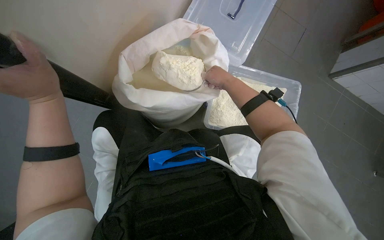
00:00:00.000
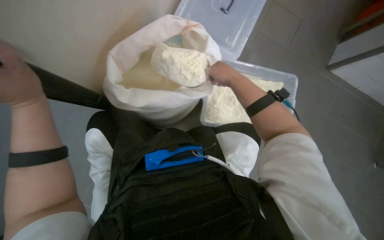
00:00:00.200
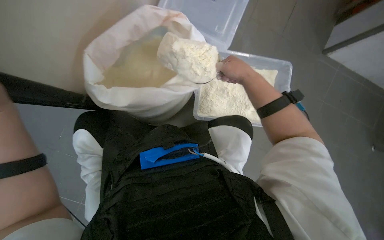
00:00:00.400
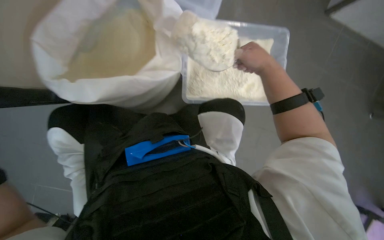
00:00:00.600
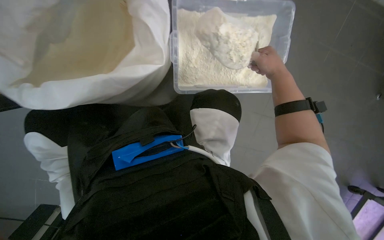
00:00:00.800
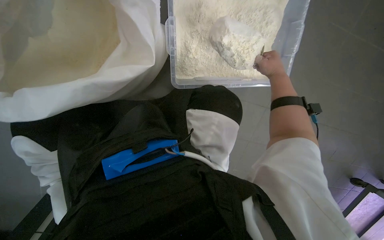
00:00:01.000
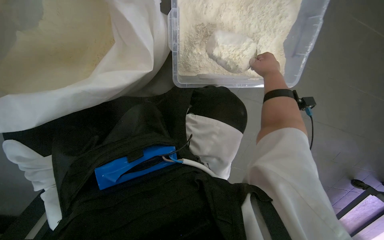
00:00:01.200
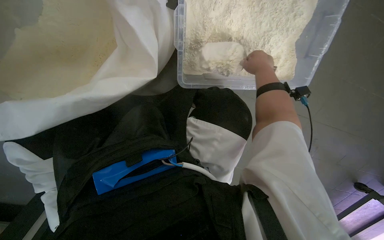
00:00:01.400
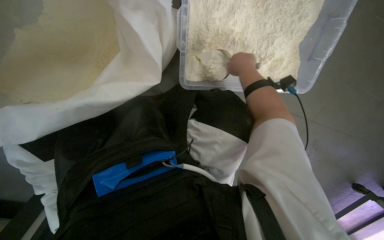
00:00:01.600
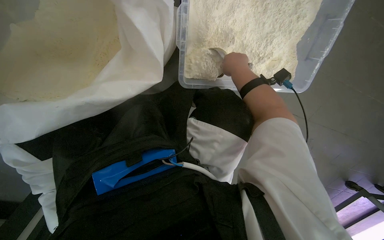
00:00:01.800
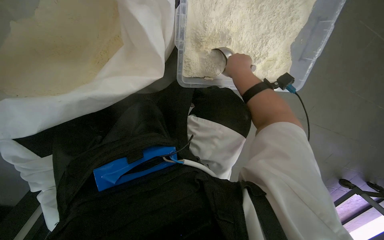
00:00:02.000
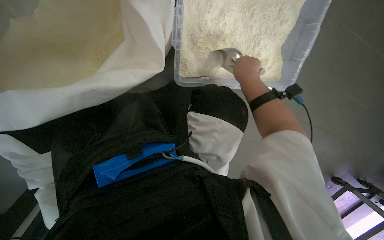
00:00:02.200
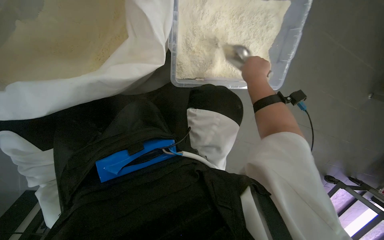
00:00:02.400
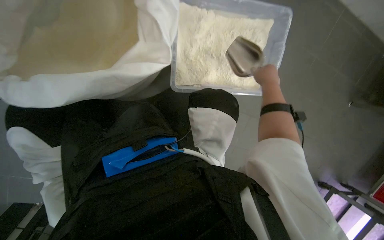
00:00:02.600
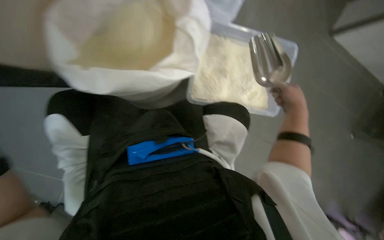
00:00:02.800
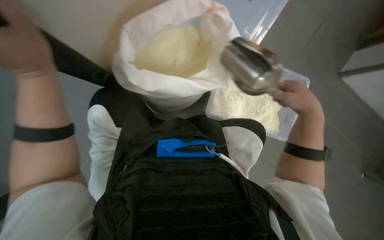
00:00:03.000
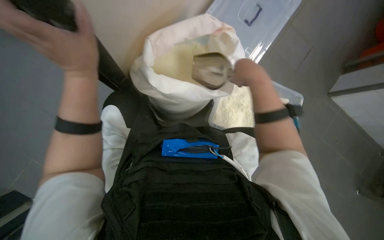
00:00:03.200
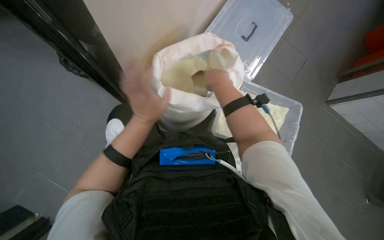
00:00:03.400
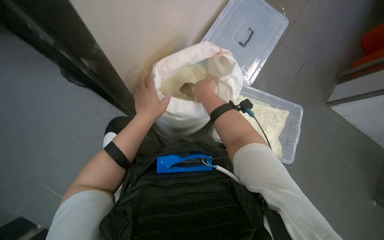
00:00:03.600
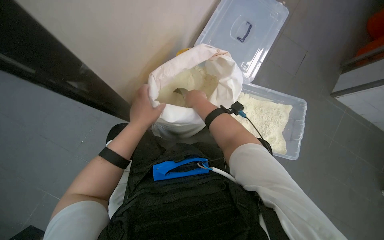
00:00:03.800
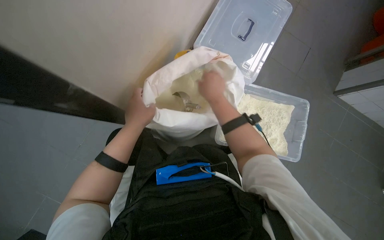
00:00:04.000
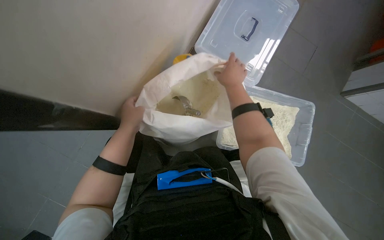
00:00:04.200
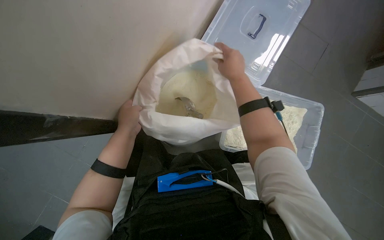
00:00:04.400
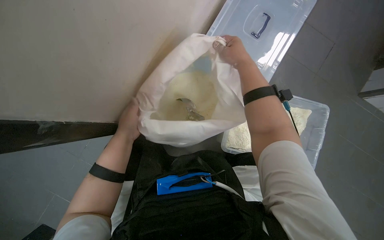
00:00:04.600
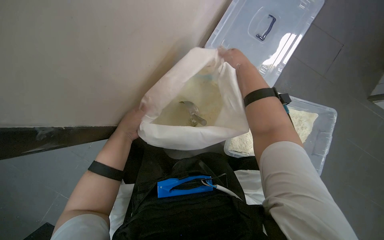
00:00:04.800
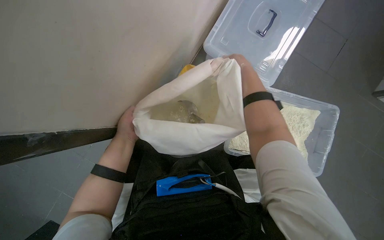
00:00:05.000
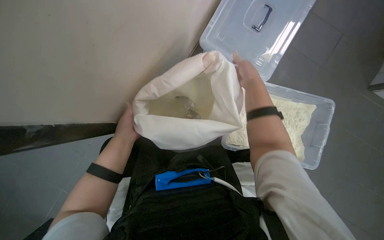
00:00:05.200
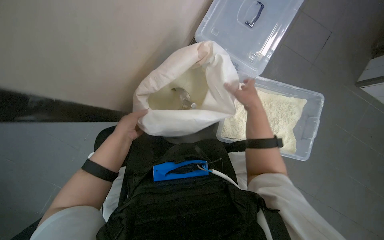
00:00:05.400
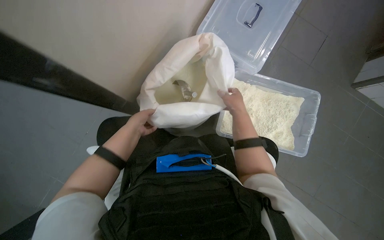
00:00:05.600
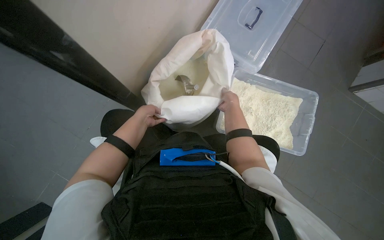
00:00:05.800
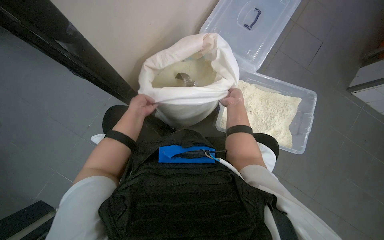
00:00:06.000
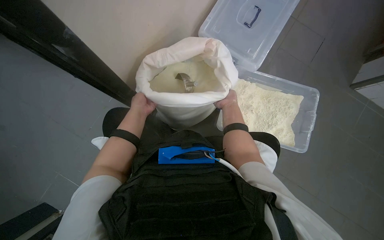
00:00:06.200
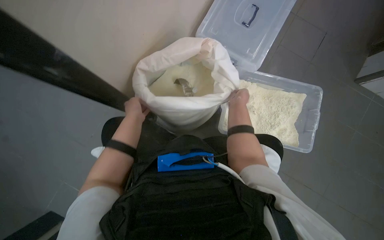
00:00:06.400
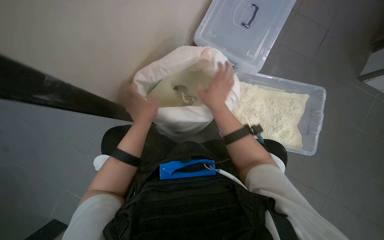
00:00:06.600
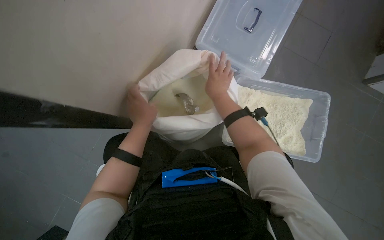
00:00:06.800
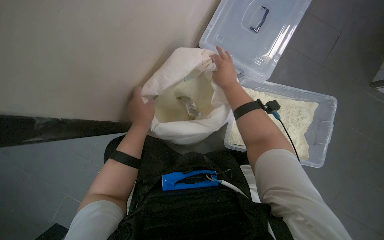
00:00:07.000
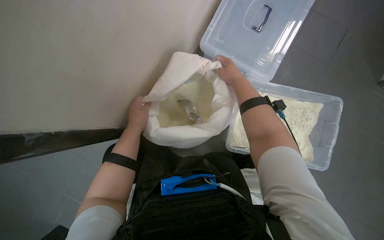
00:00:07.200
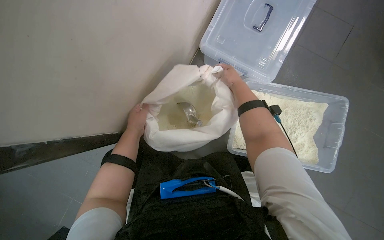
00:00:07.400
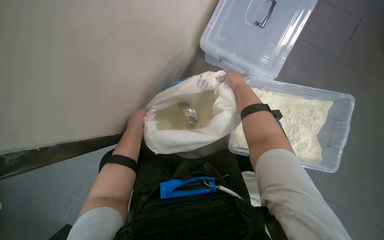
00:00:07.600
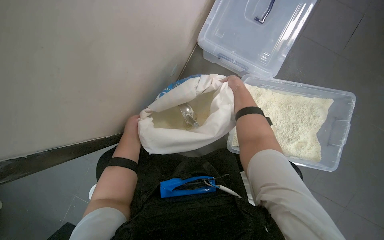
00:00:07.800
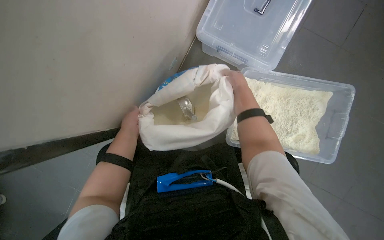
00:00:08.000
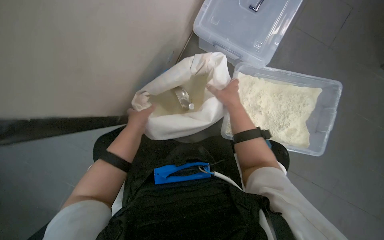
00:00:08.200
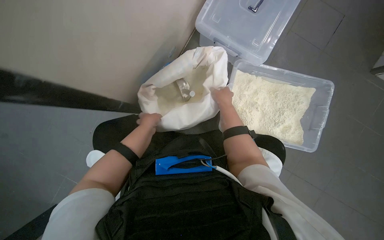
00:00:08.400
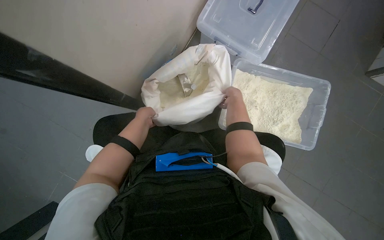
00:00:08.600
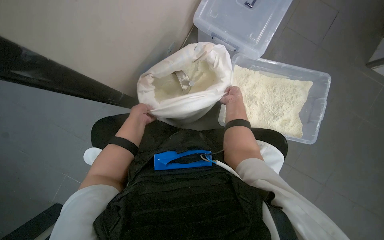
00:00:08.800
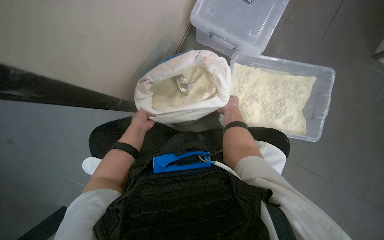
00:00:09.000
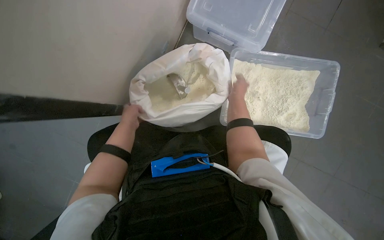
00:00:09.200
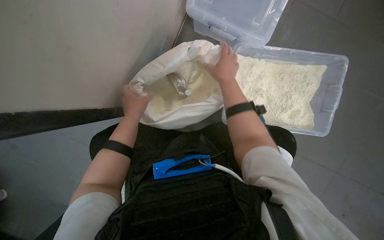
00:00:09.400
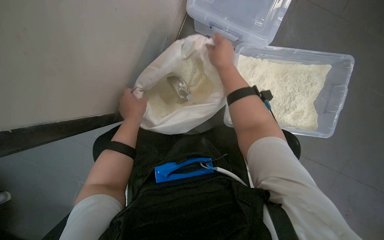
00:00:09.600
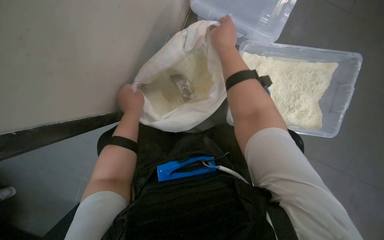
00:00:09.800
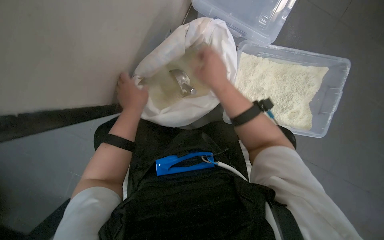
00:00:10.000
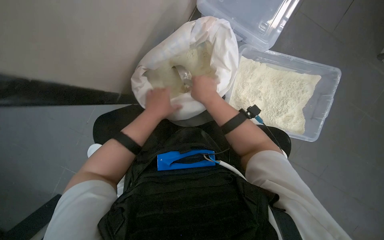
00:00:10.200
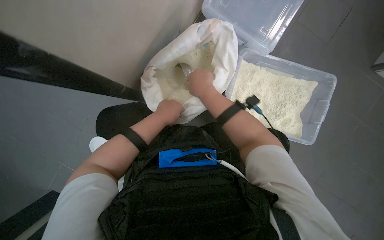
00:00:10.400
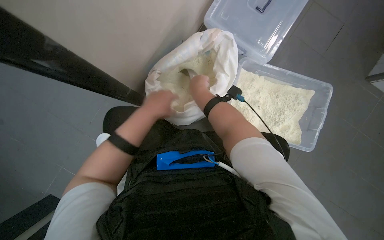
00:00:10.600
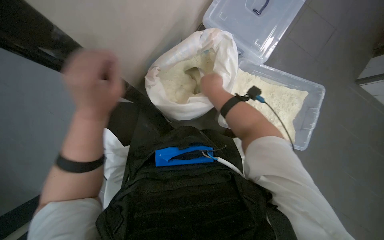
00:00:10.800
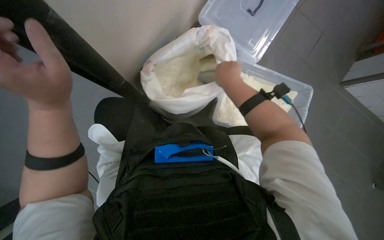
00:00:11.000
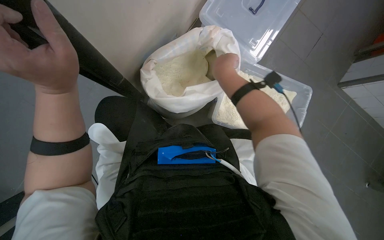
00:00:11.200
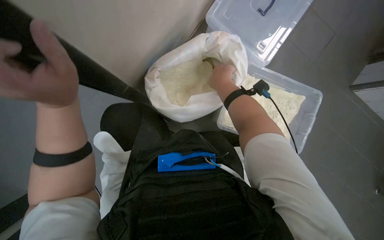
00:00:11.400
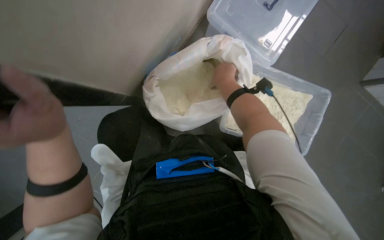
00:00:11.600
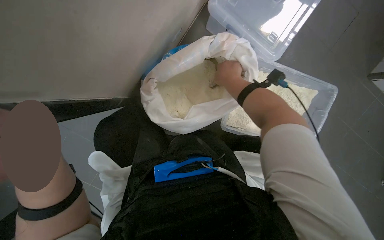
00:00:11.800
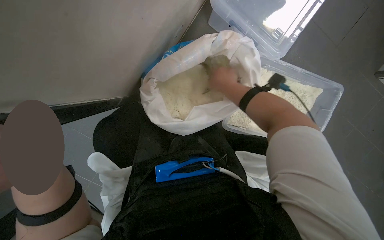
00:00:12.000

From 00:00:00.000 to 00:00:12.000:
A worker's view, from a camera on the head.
Job: preparing food.
The whole recording: Scooping powder into container. The worker scoops powder from a large bag into a clear plastic container.
From 00:00:00.000 to 00:00:01.600: The wearer looks approximately 30 degrees further downward. The right hand travels to the right and back again, about 35 cm each way.
From 00:00:01.600 to 00:00:03.000: The camera pitches upward, by some 25 degrees.
From 00:00:03.000 to 00:00:04.400: The right hand shifts approximately 25 cm to the left and up the picture.
From 00:00:04.400 to 00:00:06.000: The two hands go roughly 15 cm farther from the camera.
From 00:00:06.000 to 00:00:07.600: The left hand goes nearer to the camera and returns, approximately 15 cm each way, while the right hand shifts approximately 15 cm up the picture.
From 00:00:07.600 to 00:00:09.000: The right hand travels down the picture by roughly 20 cm; the left hand goes nearer and farther, roughly 15 cm each way, reversing 2 times.
From 00:00:09.000 to 00:00:10.400: The right hand moves to the left and nearer to the camera, some 20 cm. The left hand heads nearer to the camera and to the right, covering approximately 15 cm.

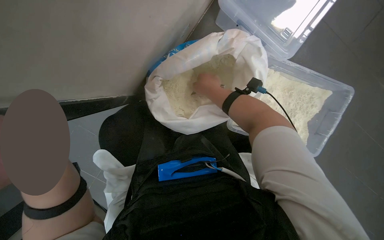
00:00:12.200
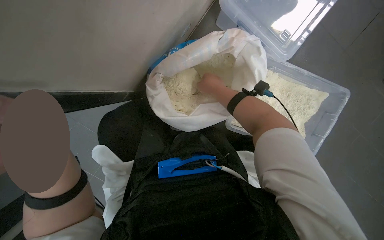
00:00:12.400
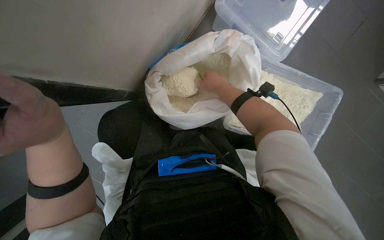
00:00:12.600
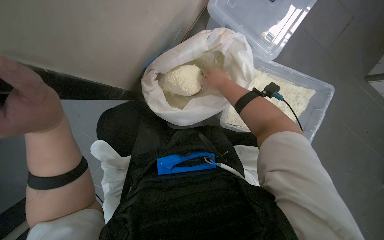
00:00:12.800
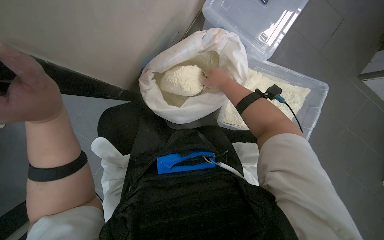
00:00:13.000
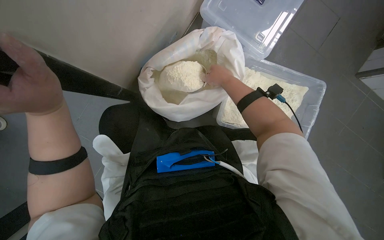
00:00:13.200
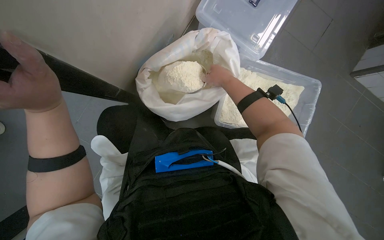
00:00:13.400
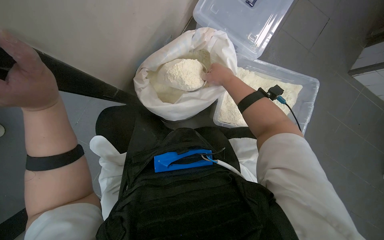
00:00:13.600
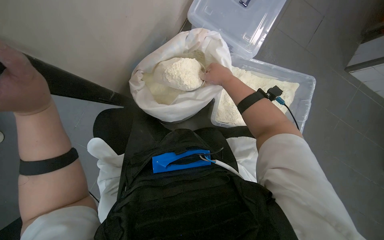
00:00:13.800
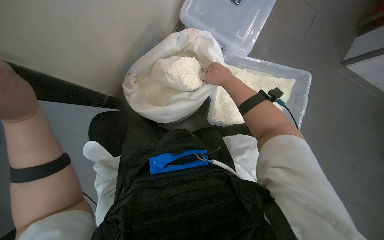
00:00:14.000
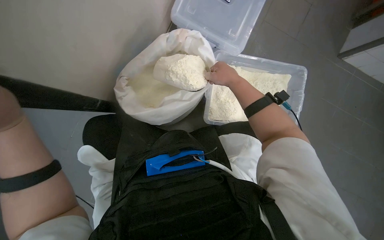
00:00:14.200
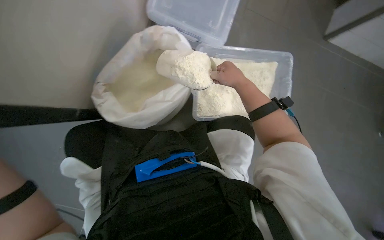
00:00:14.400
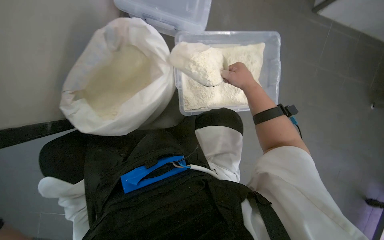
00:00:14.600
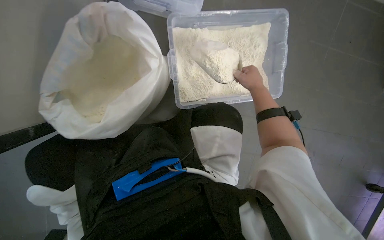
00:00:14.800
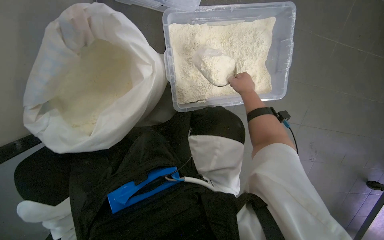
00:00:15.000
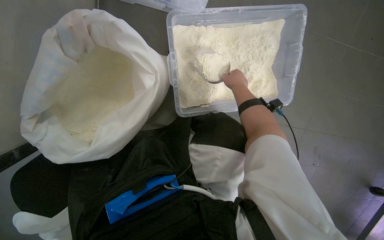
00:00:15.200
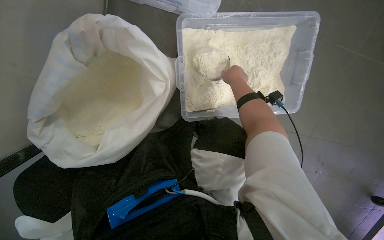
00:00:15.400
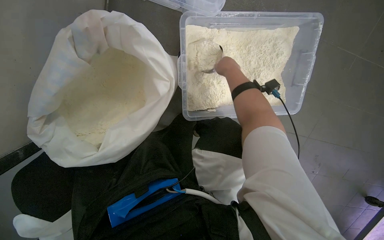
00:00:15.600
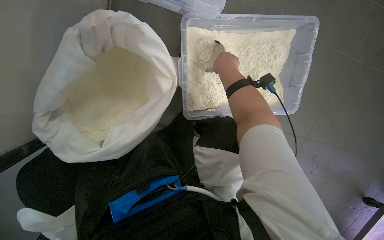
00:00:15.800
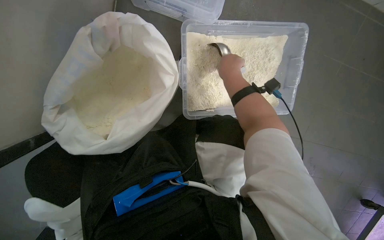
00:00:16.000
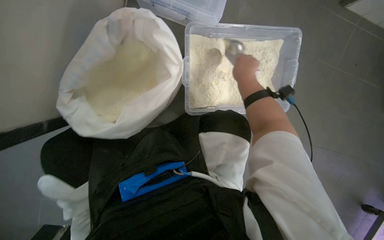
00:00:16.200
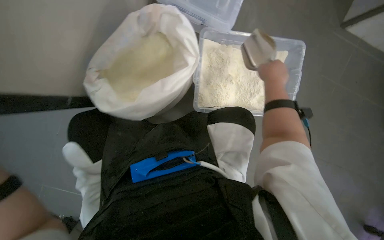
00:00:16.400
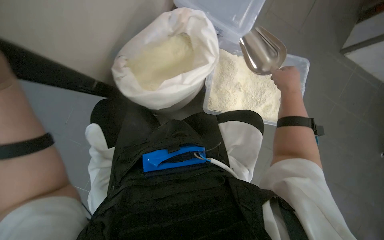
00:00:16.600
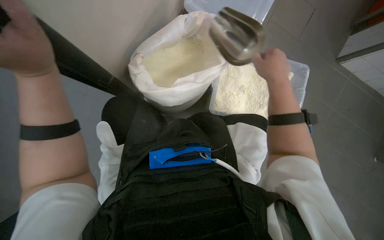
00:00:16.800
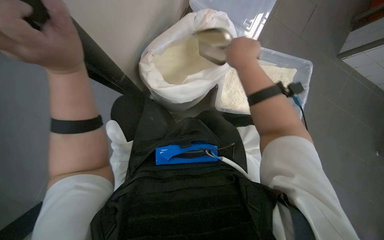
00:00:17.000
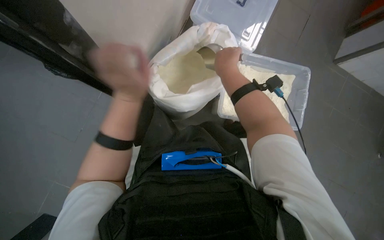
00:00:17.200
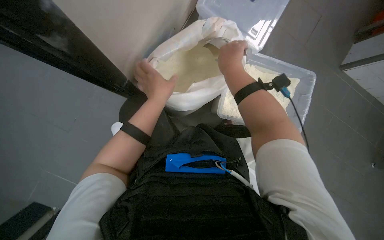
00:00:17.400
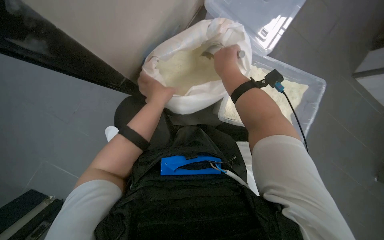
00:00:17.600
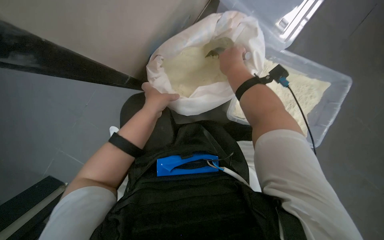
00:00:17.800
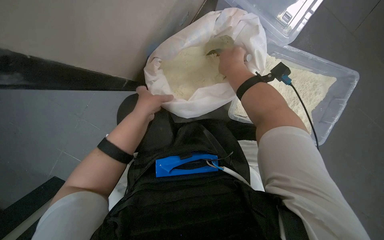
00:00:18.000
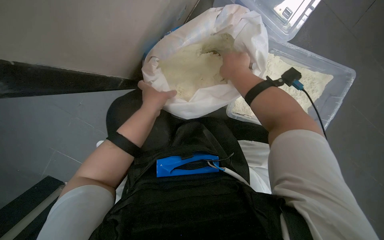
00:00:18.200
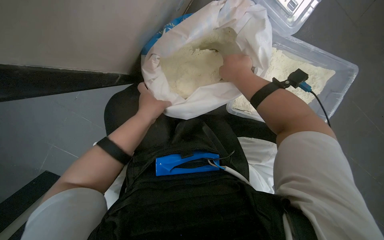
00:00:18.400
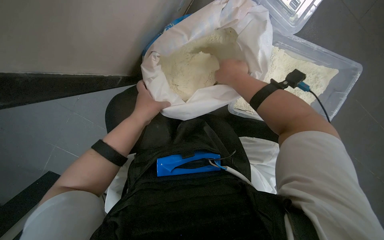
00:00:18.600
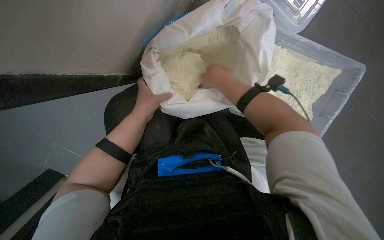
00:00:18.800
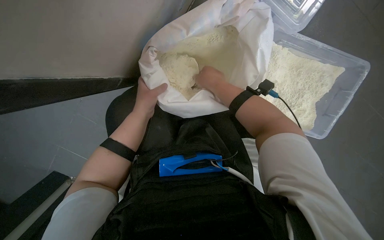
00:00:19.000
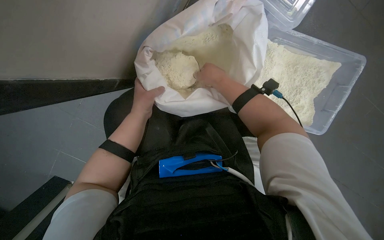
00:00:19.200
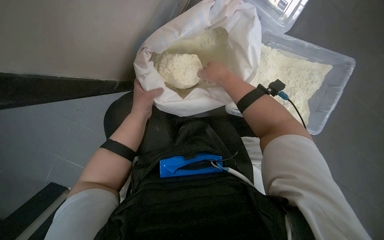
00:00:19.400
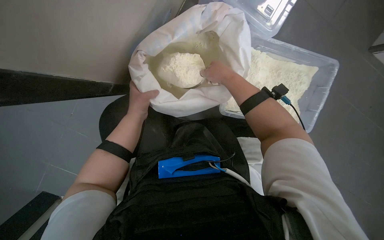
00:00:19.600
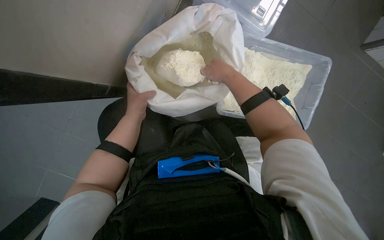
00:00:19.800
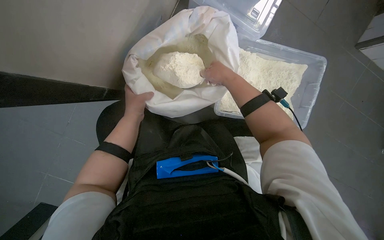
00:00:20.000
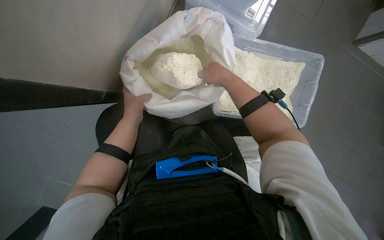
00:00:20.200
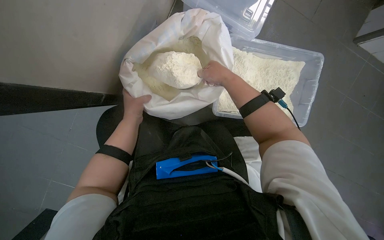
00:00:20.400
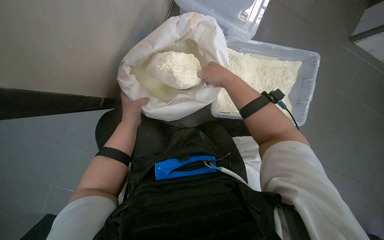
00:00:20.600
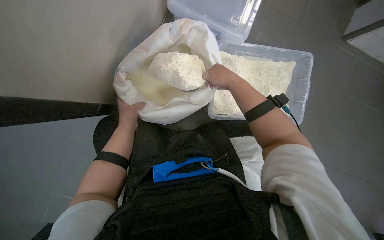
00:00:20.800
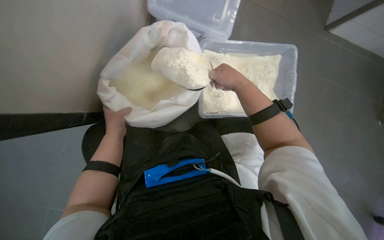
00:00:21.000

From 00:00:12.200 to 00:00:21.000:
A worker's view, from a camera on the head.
Job: preparing food.
The whole recording: Scooping powder into container. The worker scoops powder from a large bag into a clear plastic container.
From 00:00:12.200 to 00:00:13.600: The right hand travels to the right by roughly 10 cm.
From 00:00:13.600 to 00:00:15.200: The wearer looks some 15 degrees further downward. The right hand travels to the right and farther from the camera by about 30 cm.
From 00:00:15.200 to 00:00:16.600: The camera pitches upward, by about 15 degrees. The right hand heads nearer to the camera, covering approximately 25 cm.
From 00:00:16.600 to 00:00:18.000: The right hand travels to the left by some 30 cm.
From 00:00:18.000 to 00:00:19.600: The left hand heads farther from the camera, covering about 10 cm.
